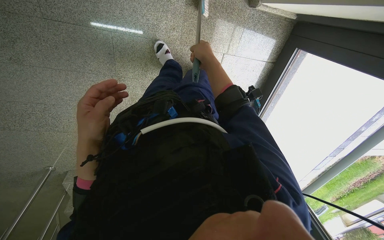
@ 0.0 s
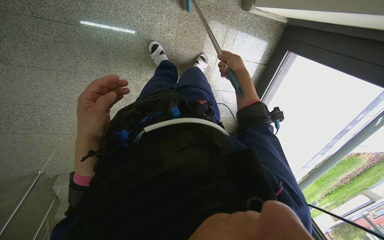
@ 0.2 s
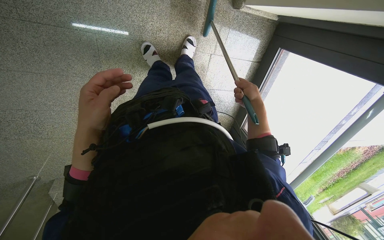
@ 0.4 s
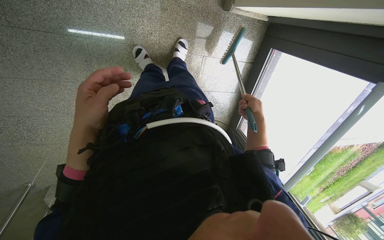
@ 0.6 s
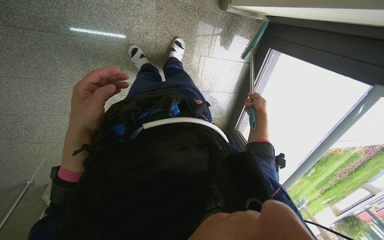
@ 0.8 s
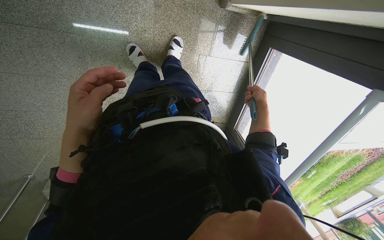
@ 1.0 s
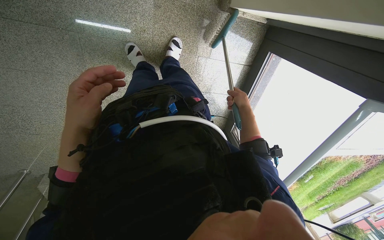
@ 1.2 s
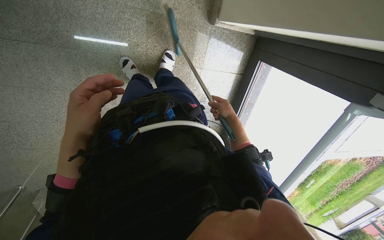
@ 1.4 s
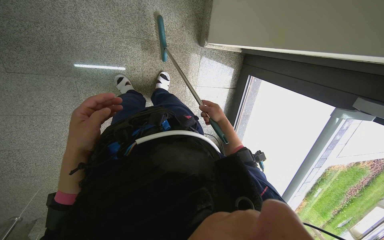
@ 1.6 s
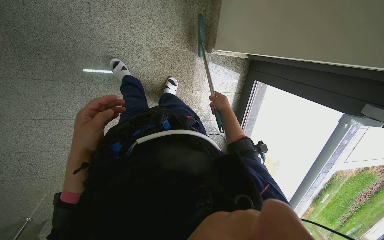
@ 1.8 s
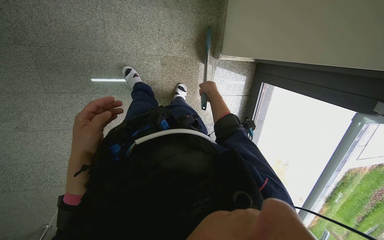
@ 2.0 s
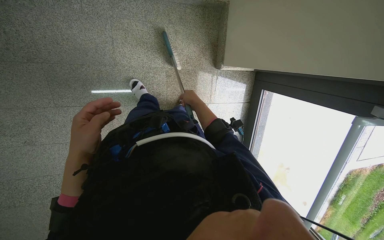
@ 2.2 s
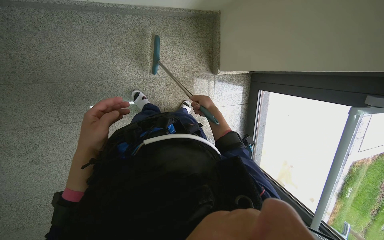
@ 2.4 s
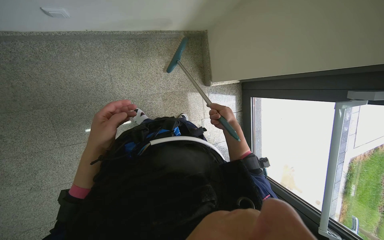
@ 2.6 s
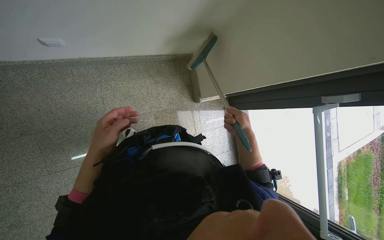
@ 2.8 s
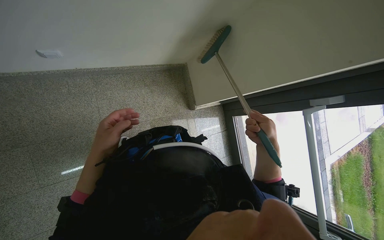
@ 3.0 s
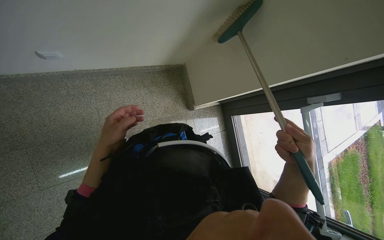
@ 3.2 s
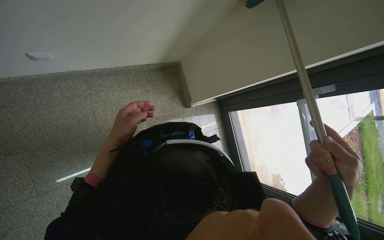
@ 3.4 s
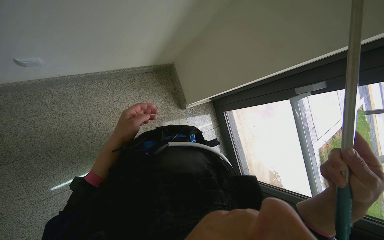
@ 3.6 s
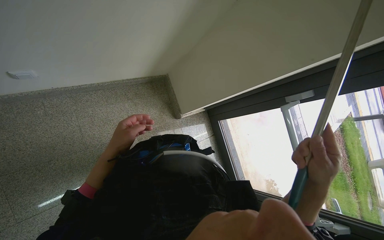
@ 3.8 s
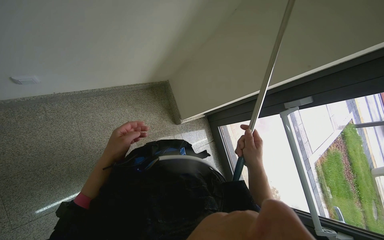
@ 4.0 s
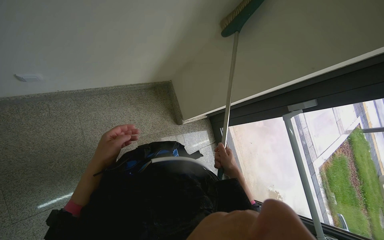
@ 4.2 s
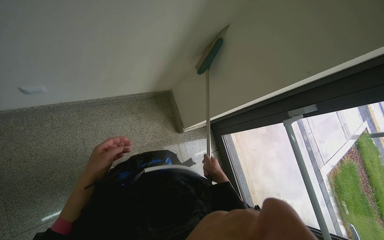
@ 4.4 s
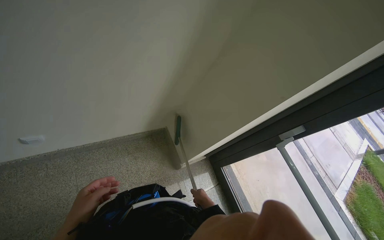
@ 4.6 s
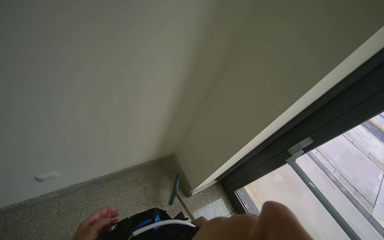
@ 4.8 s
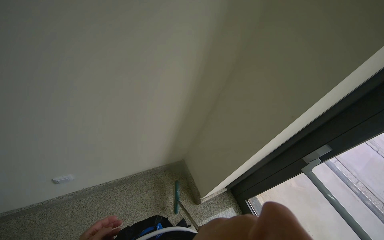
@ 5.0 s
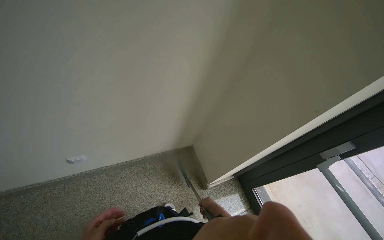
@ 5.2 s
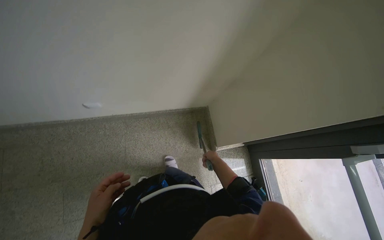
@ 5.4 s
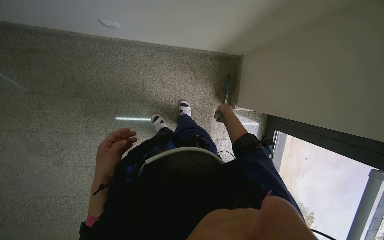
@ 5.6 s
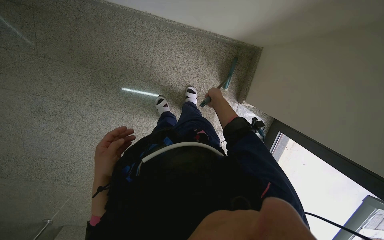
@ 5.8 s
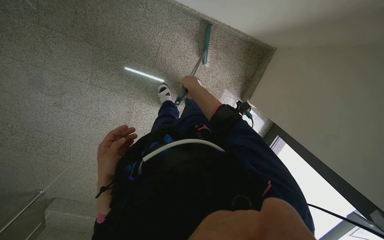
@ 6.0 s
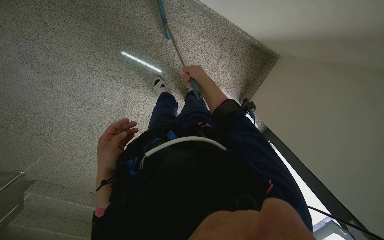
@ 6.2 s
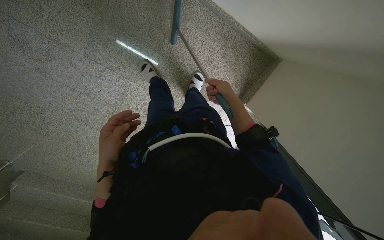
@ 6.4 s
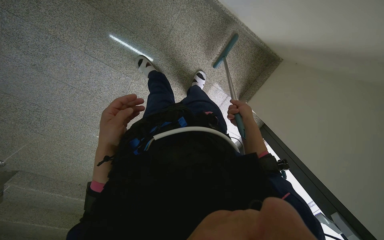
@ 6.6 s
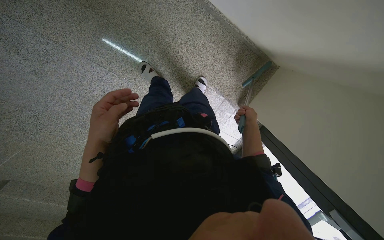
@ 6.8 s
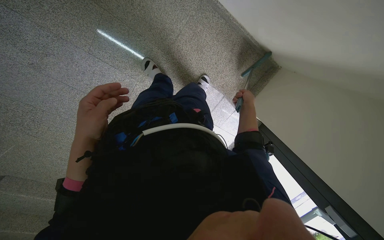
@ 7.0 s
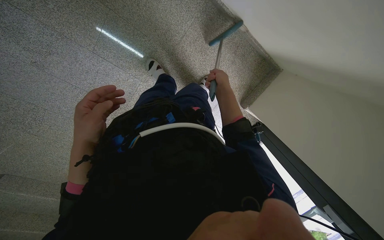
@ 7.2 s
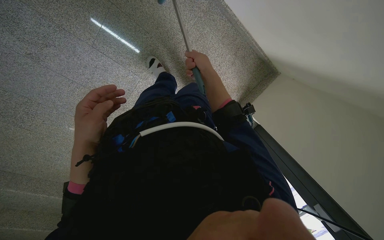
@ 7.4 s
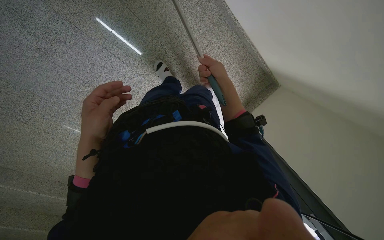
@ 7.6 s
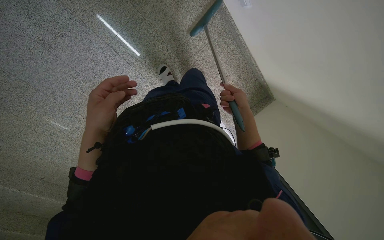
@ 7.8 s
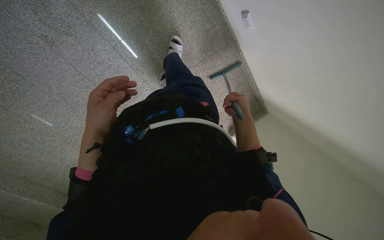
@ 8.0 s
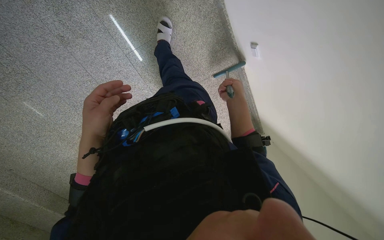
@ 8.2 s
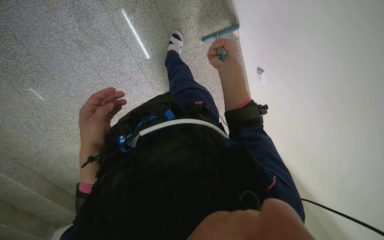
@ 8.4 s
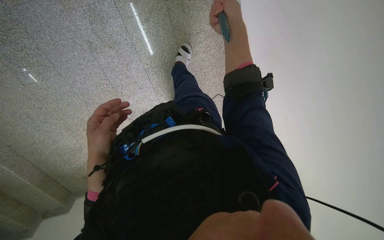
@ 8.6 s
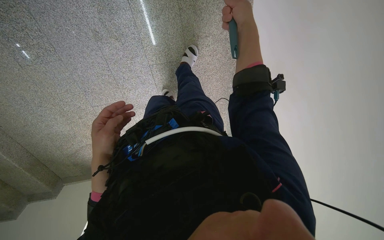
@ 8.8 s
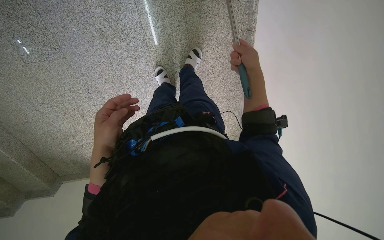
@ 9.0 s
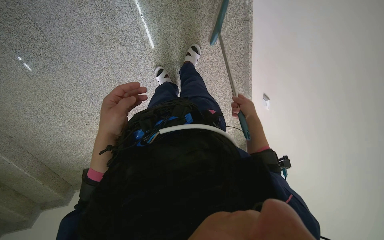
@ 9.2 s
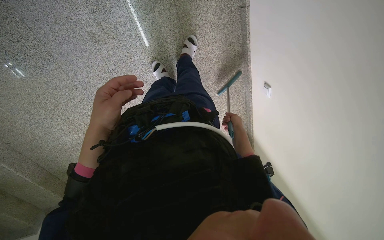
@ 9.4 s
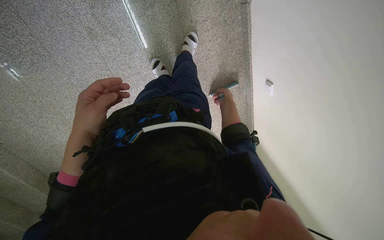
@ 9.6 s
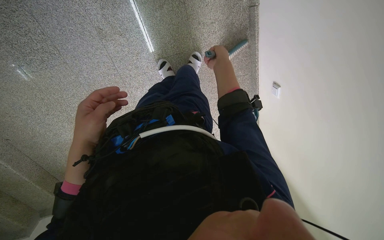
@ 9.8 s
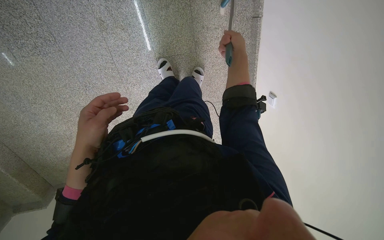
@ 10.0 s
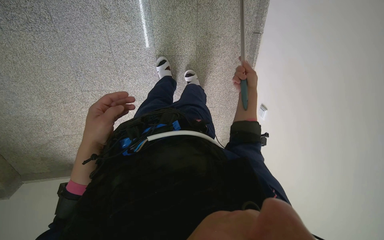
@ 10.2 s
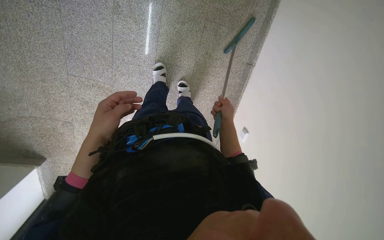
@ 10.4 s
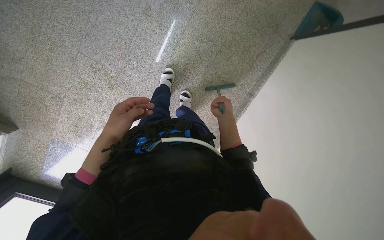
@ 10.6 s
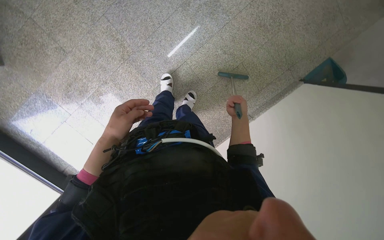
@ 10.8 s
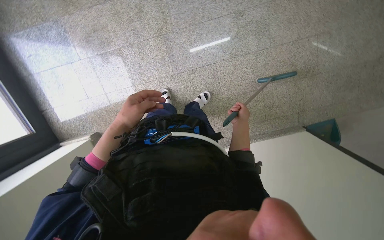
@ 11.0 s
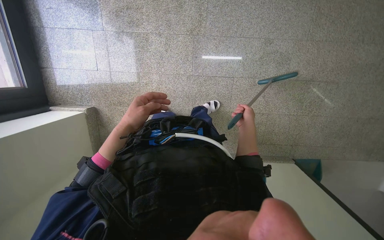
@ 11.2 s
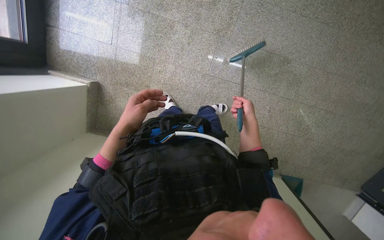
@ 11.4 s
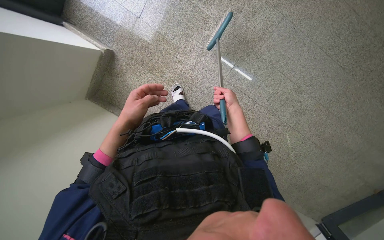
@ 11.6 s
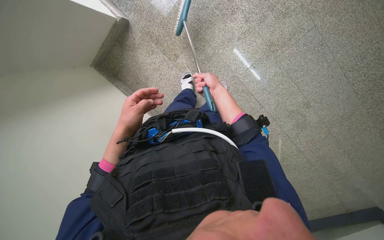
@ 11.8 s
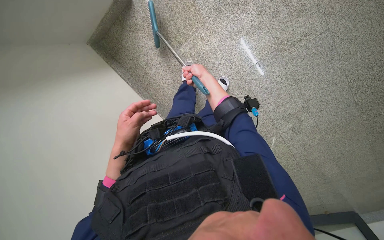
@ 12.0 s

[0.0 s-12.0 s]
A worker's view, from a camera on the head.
Job: sweeping floor.
The whole recording: Sweeping stairs with broom. The worker sweeps the stairs with a broom.
0.0 to 1.6 s: The right hand travels to the right and back again, about 40 cm each way.
1.6 to 3.0 s: The view tips upward by about 25 degrees. The right hand moves nearer to the camera, some 30 cm.
3.0 to 4.4 s: The right hand moves to the left, some 10 cm, and reaches approximately 25 cm nearer to the camera, then returns.
4.4 to 6.0 s: The wearer's head swings about 40 degrees to the left. The view tips downward by about 30 degrees.
6.0 to 7.6 s: The camera travels to the left, about 40 cm. The view pans to the right by approximately 20 degrees.
7.6 to 9.0 s: The camera travels roughly 50 cm. The scene rotates clockwise by approximately 35 degrees.
9.0 to 10.4 s: The camera sweeps to the right, by approximately 15 degrees.
10.4 to 12.0 s: The wearer moves roughly 80 cm. The camera sweeps to the right, by about 35 degrees. Everything in view rotates some 125 degrees clockwise.

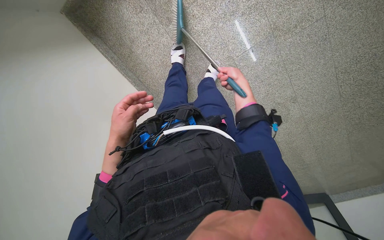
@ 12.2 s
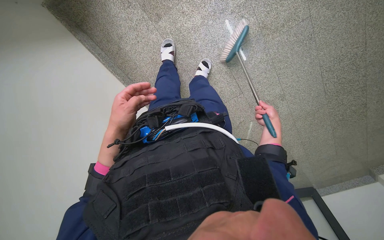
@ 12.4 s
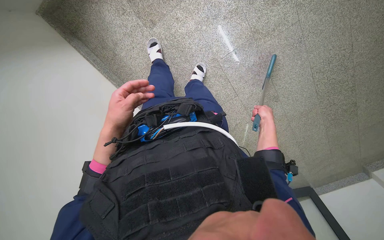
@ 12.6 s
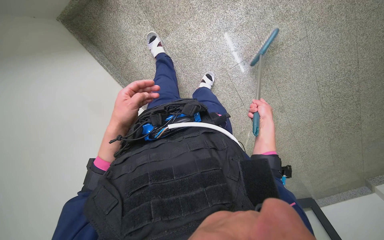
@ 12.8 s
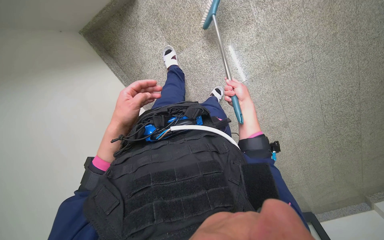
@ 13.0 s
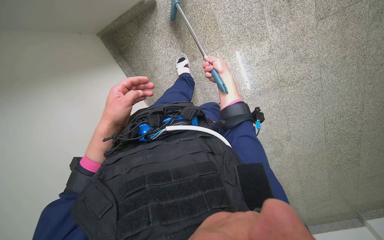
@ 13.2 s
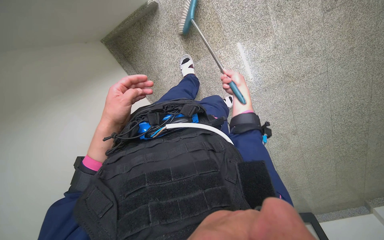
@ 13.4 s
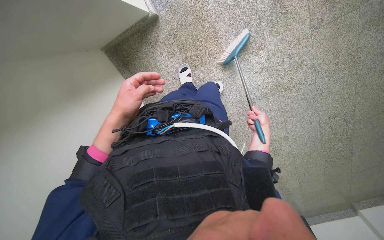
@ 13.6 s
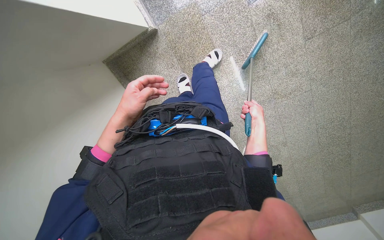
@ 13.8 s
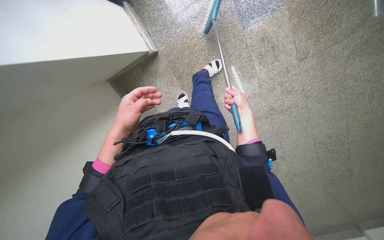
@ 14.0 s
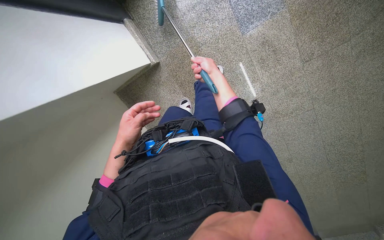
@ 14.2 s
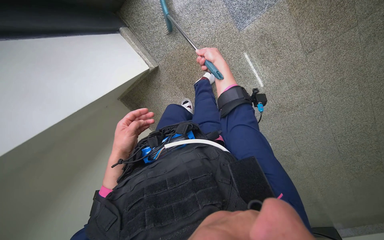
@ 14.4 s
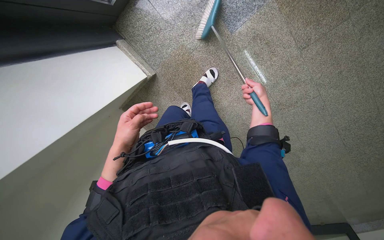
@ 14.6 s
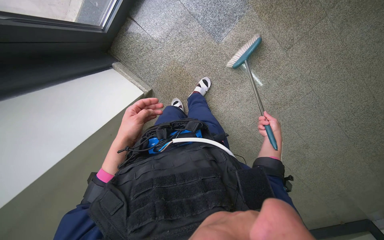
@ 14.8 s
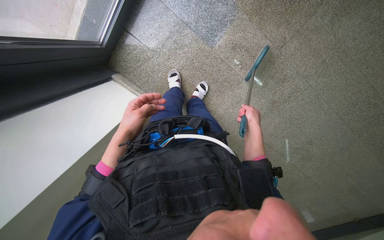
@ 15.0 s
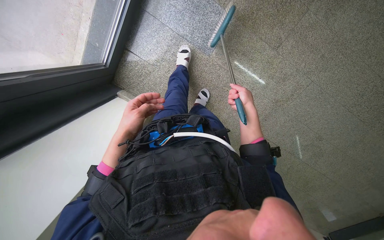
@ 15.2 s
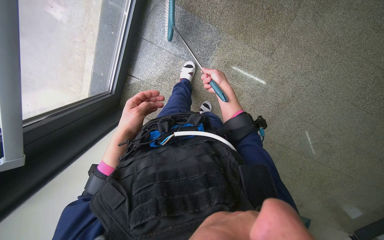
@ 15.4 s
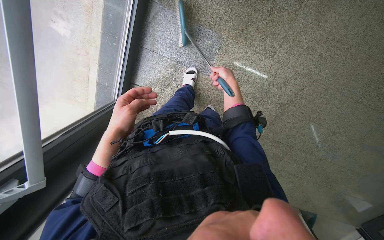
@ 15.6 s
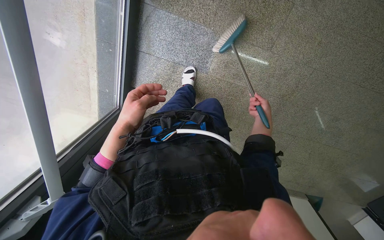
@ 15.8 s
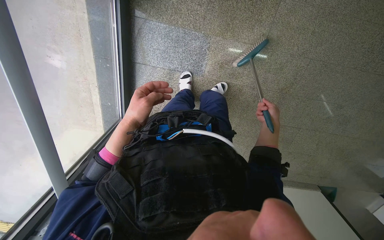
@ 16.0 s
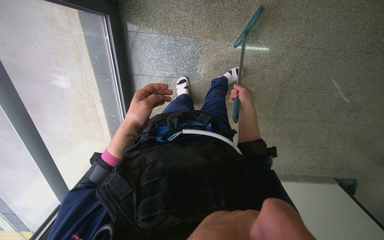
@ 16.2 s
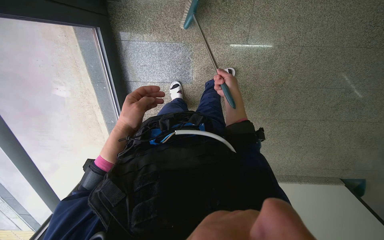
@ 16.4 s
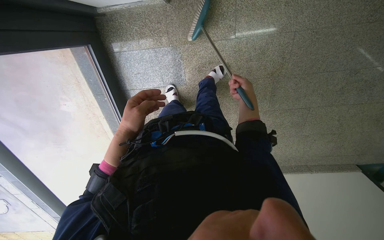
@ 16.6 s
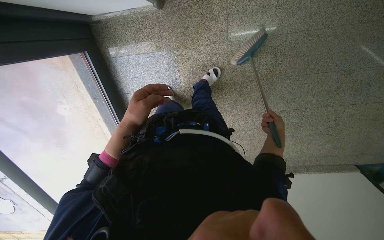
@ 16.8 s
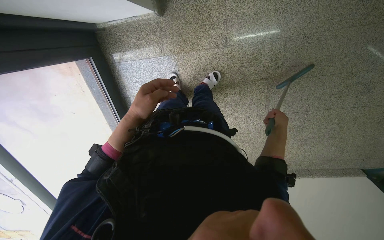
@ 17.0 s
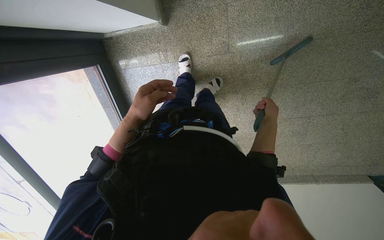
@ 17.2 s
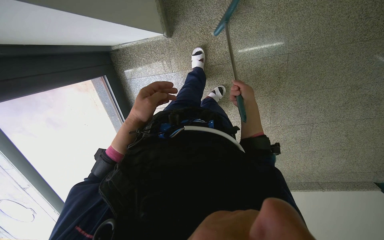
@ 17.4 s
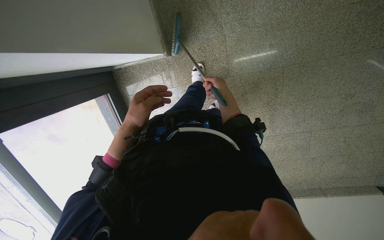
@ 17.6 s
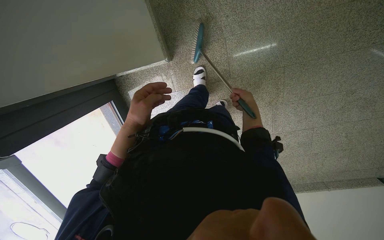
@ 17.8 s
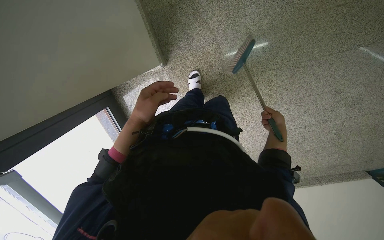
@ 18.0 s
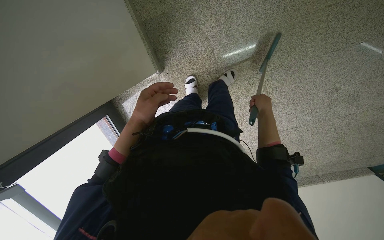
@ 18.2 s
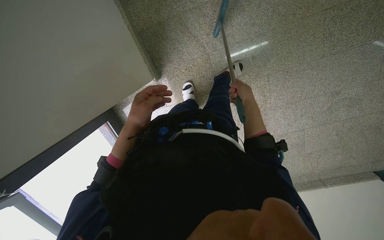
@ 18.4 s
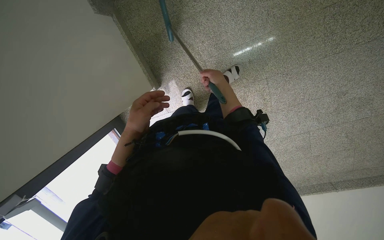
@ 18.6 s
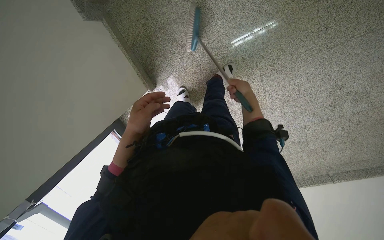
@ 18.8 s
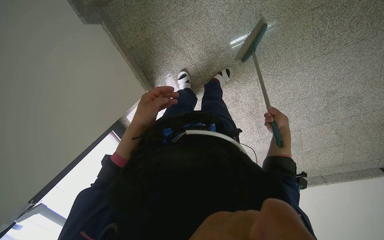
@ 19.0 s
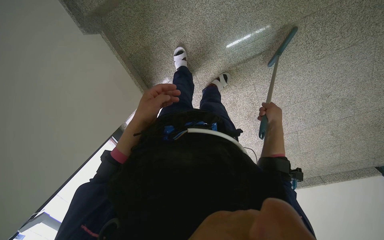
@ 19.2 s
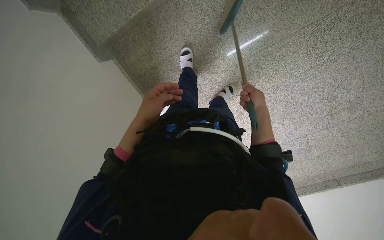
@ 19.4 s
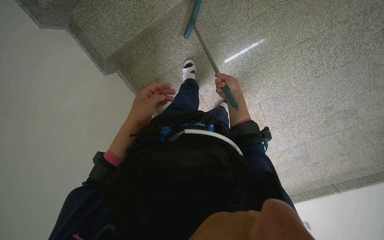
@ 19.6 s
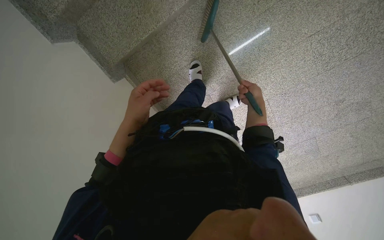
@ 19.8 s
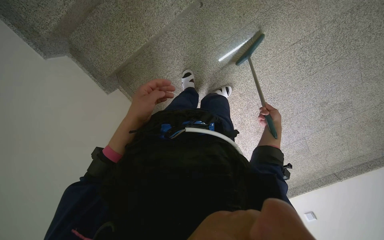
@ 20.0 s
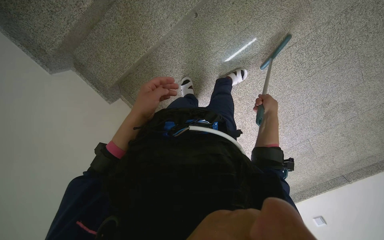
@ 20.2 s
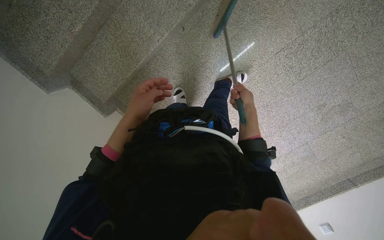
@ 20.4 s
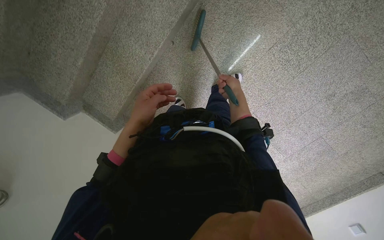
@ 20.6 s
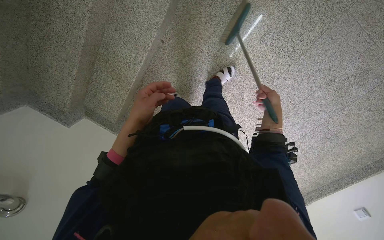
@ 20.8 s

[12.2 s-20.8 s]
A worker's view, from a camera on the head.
Job: sweeping floor.
The whole recording: Sweeping stairs with broom. The worker sweeps the stairs with a broom.
12.2 to 13.6 s: The camera pitches upward, by about 15 degrees. The right hand moves left and right over about 25 cm, changing direction 2 times.
13.6 to 15.0 s: The right hand shifts roughly 15 cm nearer to the camera, and goes up the picture and returns, some 40 cm each way.
15.0 to 16.6 s: The head travels some 40 cm. The camera is aimed roughly 20 degrees further to the left. The scene turns approximately 40 degrees counterclockwise in the picture.
16.6 to 18.0 s: The right hand swings left and right, about 20 cm each way, with 2 reversals.
18.0 to 19.4 s: The camera travels approximately 40 cm.
19.4 to 20.8 s: The camera travels about 40 cm. The camera sweeps to the left, by some 15 degrees.
